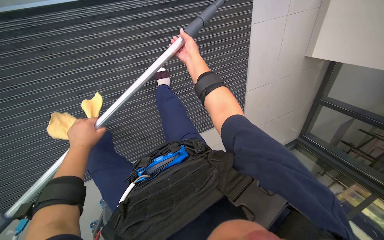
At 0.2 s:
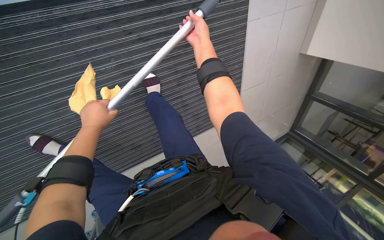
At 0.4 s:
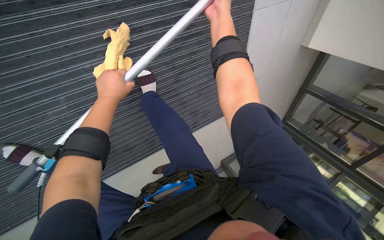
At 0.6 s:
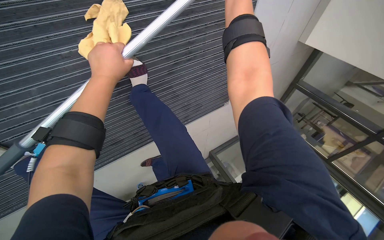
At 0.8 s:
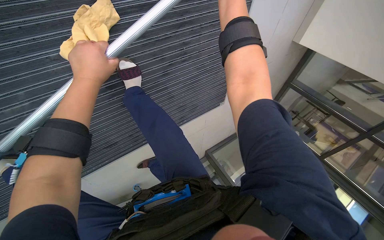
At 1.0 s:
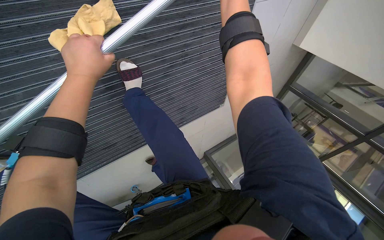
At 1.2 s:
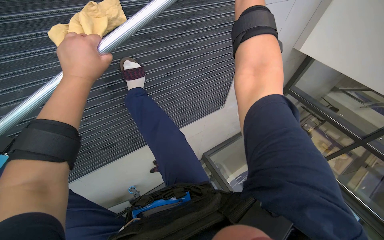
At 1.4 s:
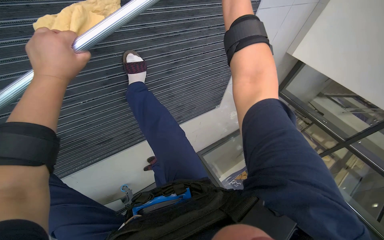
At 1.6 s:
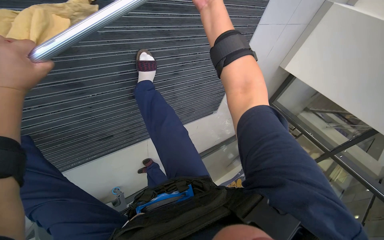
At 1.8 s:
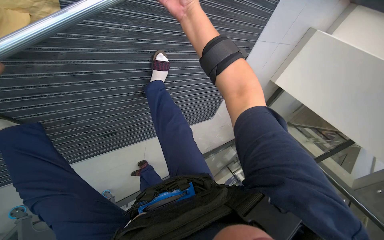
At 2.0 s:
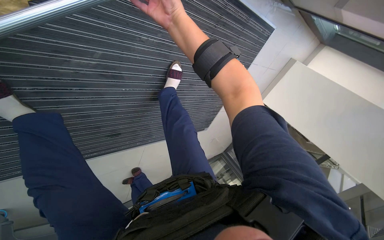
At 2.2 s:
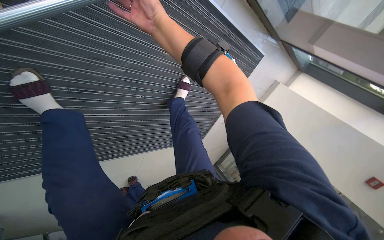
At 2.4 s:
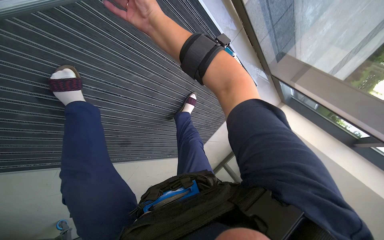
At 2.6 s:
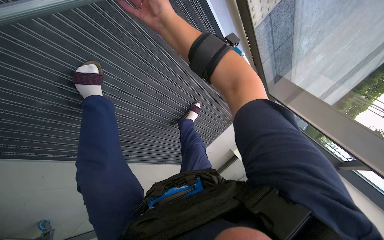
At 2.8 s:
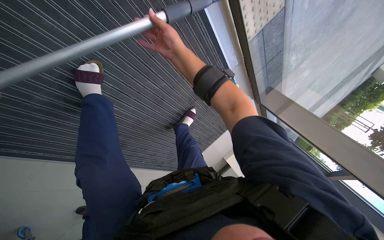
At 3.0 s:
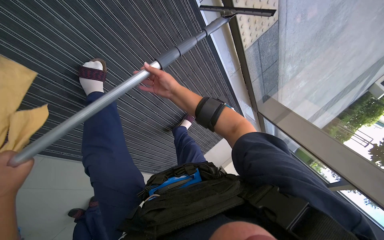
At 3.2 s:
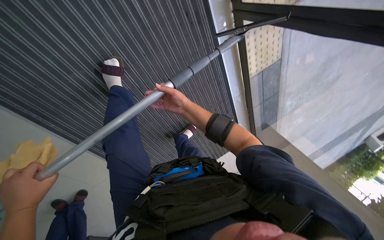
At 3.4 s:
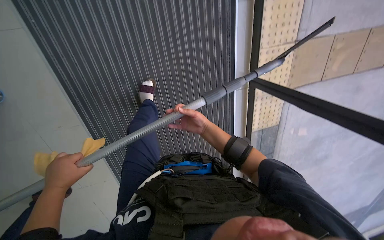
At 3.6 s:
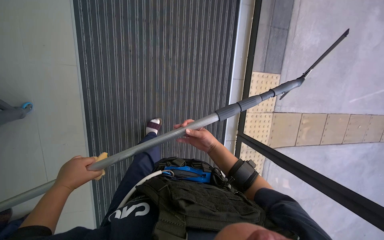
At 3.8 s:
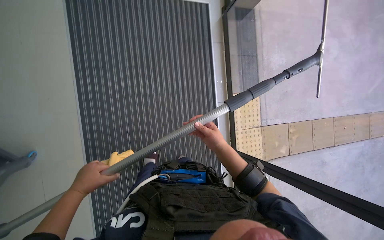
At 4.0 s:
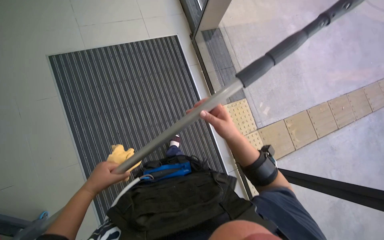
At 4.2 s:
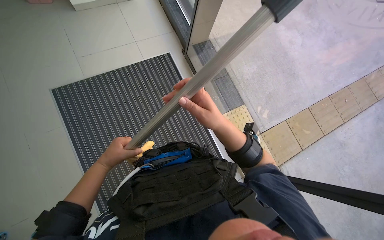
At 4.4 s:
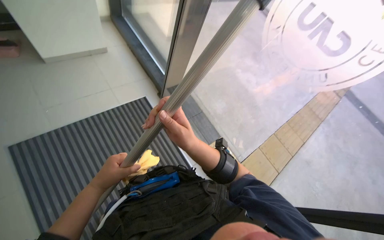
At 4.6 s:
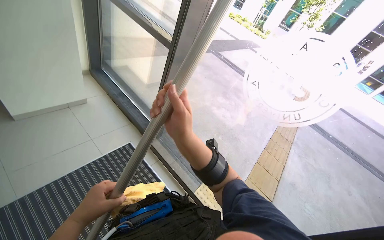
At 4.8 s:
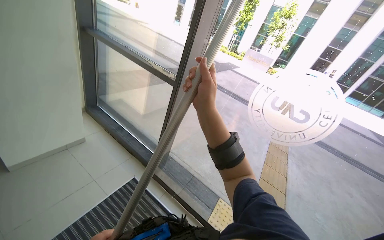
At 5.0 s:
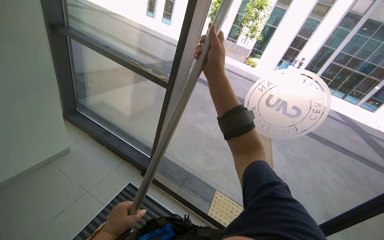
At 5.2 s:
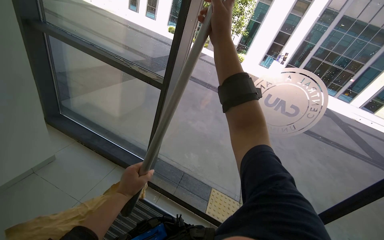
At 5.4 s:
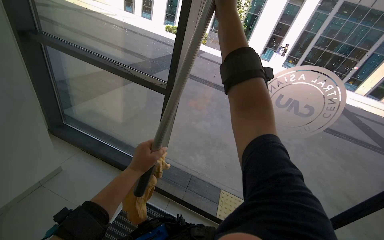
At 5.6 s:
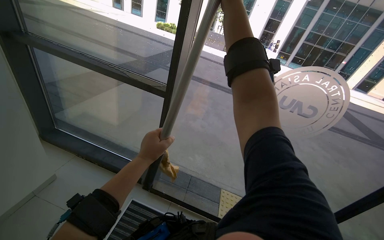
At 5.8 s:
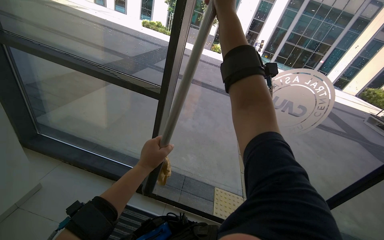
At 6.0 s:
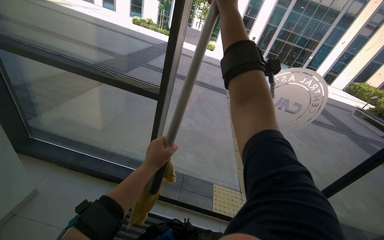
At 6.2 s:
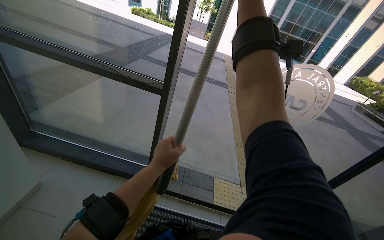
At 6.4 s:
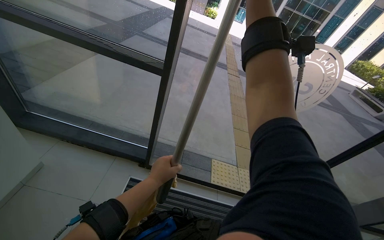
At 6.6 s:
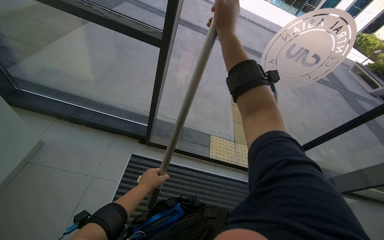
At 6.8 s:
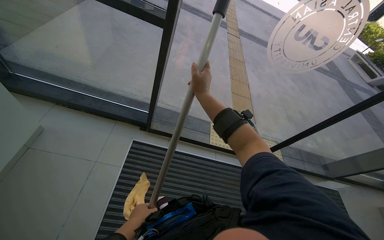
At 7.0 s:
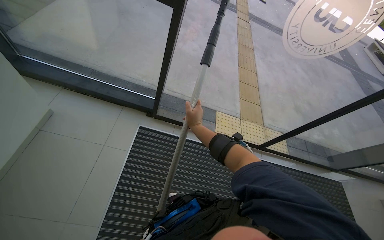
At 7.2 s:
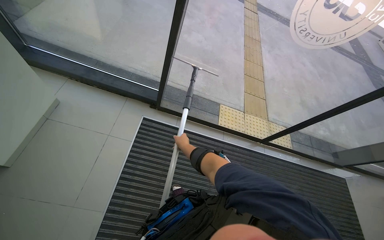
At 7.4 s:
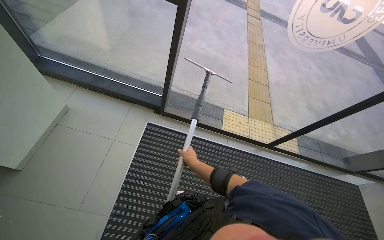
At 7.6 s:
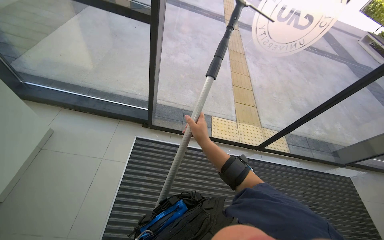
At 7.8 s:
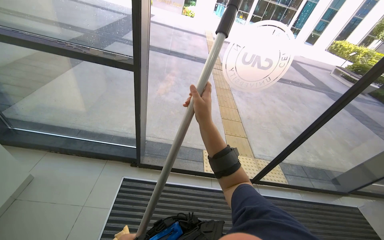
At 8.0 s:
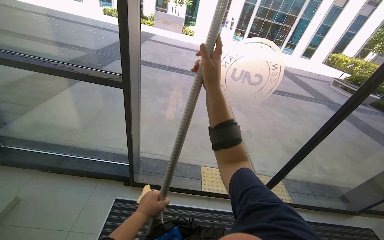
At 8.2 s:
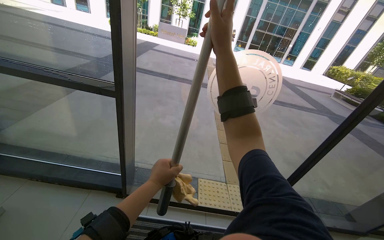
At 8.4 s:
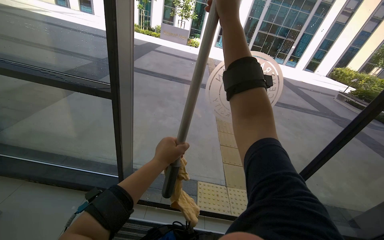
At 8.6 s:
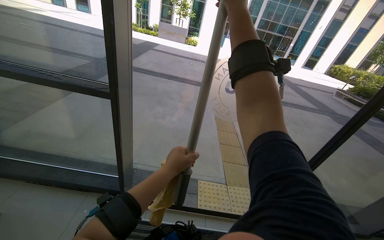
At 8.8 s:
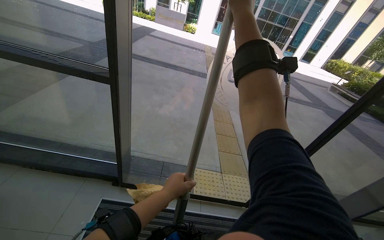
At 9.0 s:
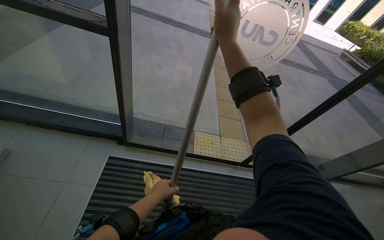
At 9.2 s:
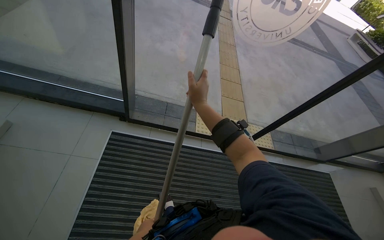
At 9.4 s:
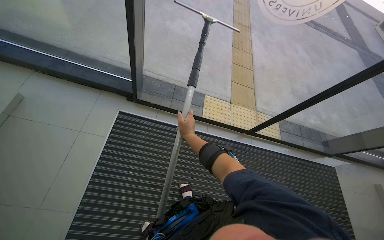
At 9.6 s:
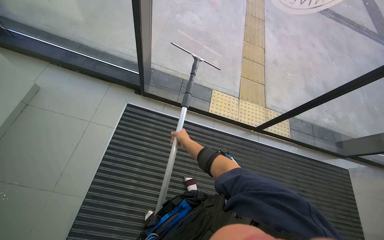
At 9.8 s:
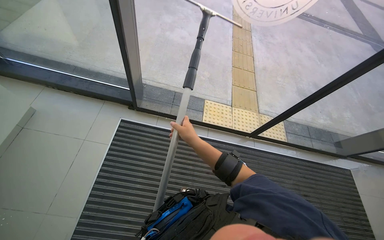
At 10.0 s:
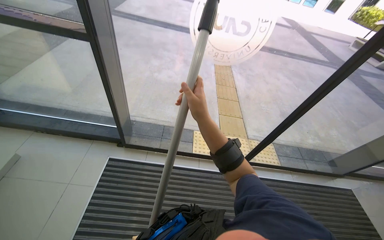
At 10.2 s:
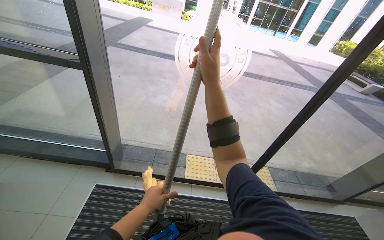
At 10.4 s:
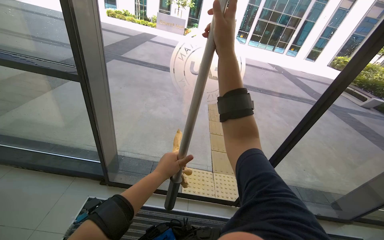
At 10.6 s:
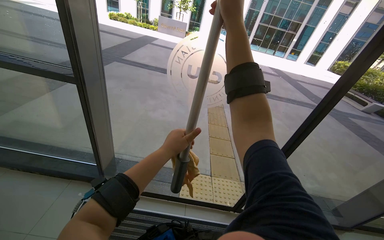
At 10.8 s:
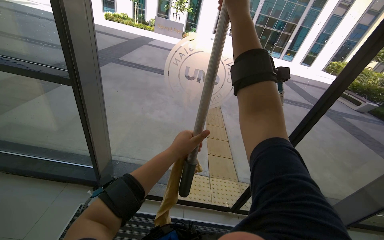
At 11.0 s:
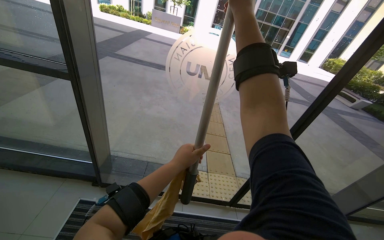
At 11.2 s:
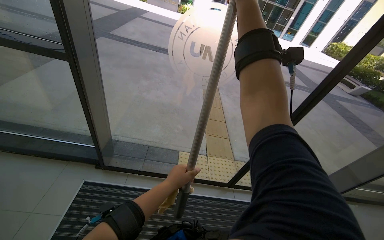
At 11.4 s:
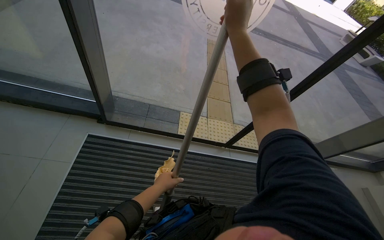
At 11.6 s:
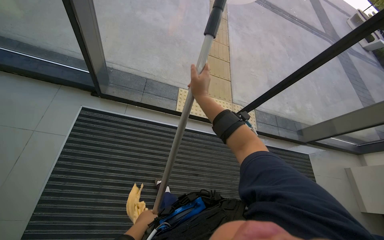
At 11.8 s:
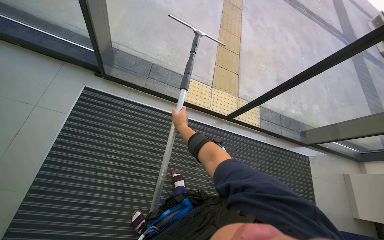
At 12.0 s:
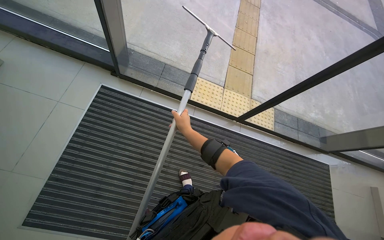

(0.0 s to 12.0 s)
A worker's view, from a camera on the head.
Job: cleaning windows.
The whole recording: Cleaning glass windows. The worker cleans the large glass windows using a squeegee on a long pole and a cloth.
0.0 s - 1.6 s: The camera travels roughly 40 cm. The camera is aimed roughly 25 degrees further to the right.
1.6 s - 3.0 s: The camera is carried some 80 cm. The camera is aimed some 30 degrees further to the right. The wearer looks about 35 degrees further upward.
3.0 s - 4.4 s: The camera pitches upward, by approximately 30 degrees. The right hand moves nearer to the camera, some 40 cm.
4.4 s - 6.0 s: The head rotates some 20 degrees to the right. The right hand travels up the picture by about 50 cm.
6.0 s - 7.6 s: The view tips downward by roughly 25 degrees. The right hand heads down the picture, covering approximately 60 cm.
7.6 s - 9.0 s: The right hand moves up the picture and to the right, some 50 cm.
9.0 s - 10.4 s: The view tilts about 15 degrees upward.
10.4 s - 12.0 s: The view tips downward by roughly 30 degrees.

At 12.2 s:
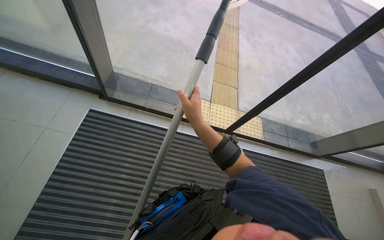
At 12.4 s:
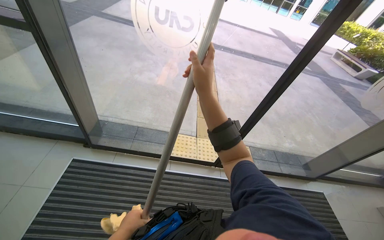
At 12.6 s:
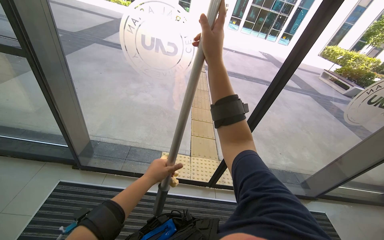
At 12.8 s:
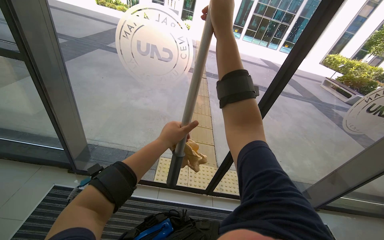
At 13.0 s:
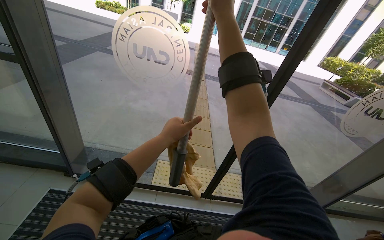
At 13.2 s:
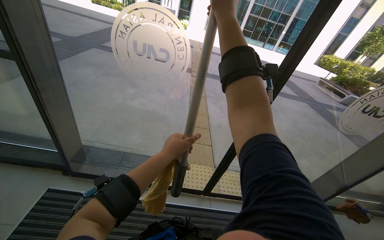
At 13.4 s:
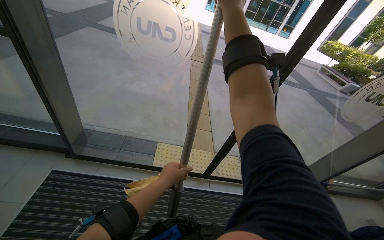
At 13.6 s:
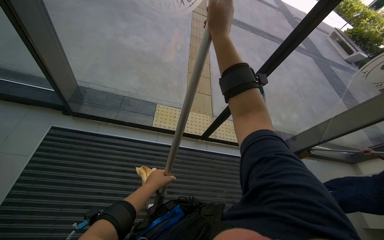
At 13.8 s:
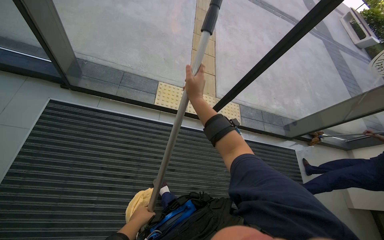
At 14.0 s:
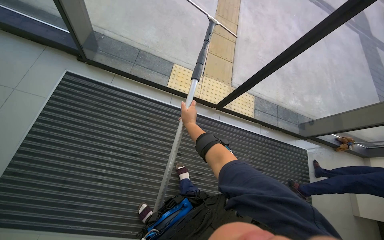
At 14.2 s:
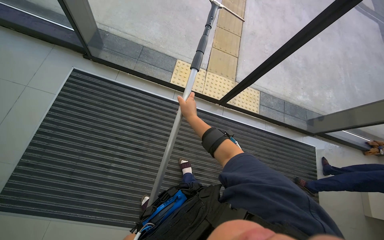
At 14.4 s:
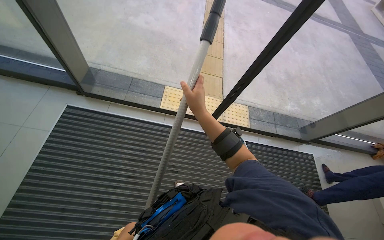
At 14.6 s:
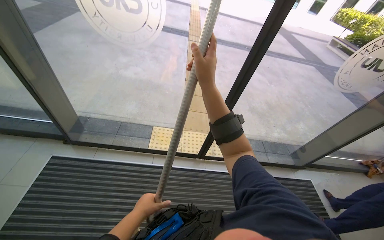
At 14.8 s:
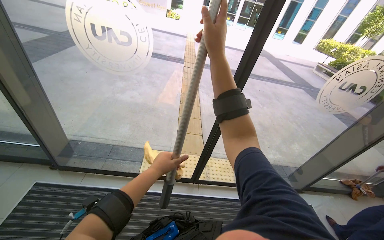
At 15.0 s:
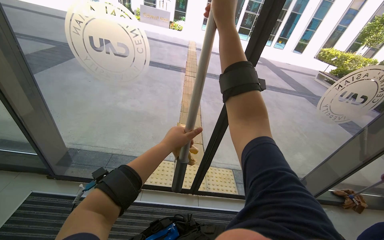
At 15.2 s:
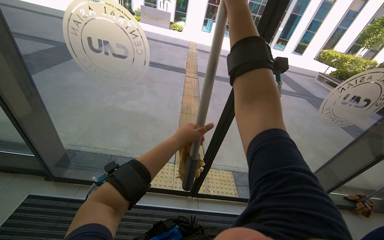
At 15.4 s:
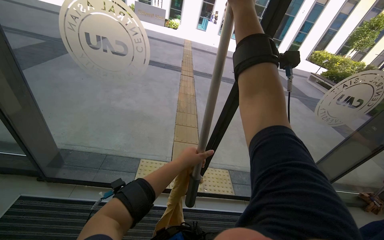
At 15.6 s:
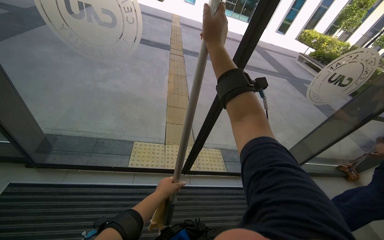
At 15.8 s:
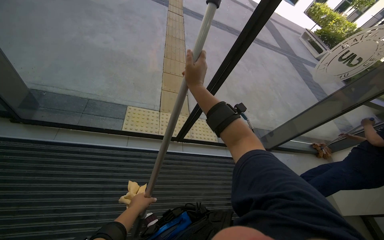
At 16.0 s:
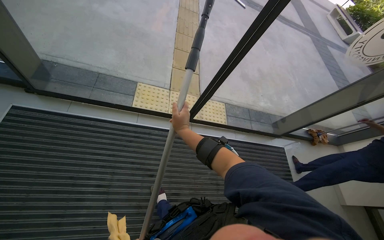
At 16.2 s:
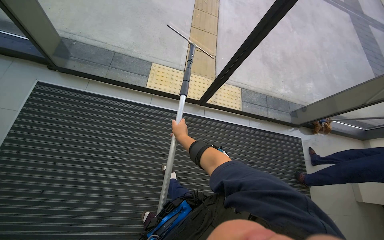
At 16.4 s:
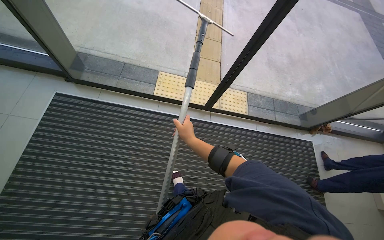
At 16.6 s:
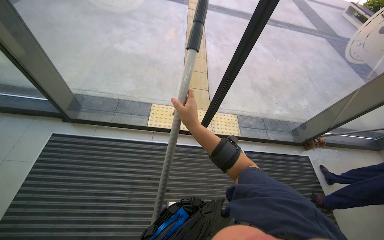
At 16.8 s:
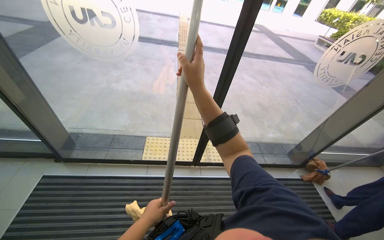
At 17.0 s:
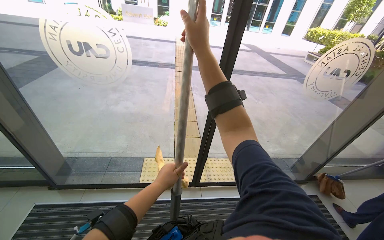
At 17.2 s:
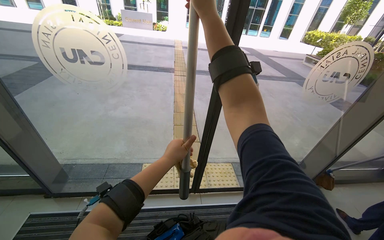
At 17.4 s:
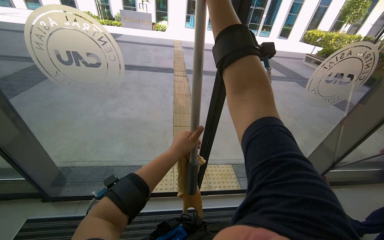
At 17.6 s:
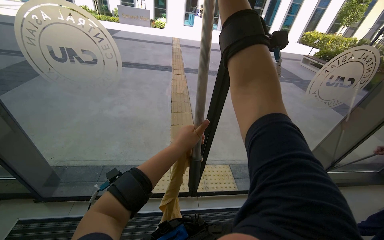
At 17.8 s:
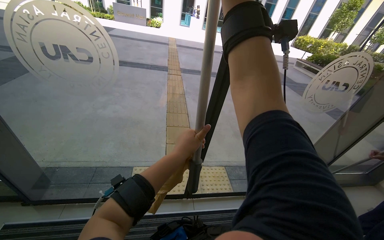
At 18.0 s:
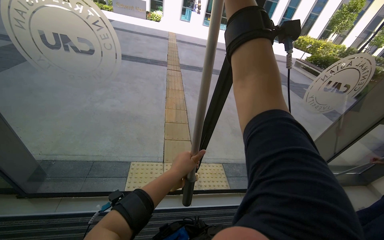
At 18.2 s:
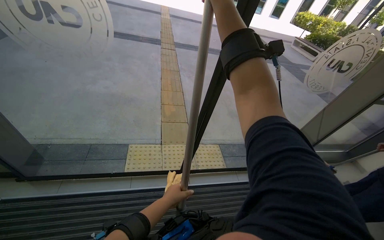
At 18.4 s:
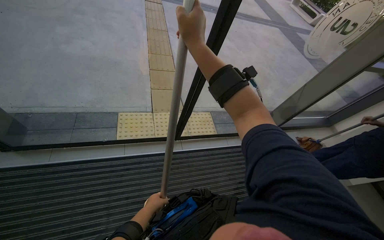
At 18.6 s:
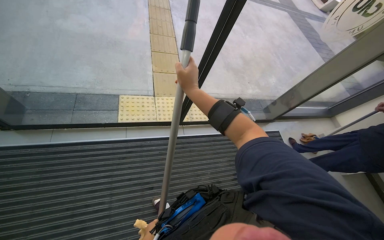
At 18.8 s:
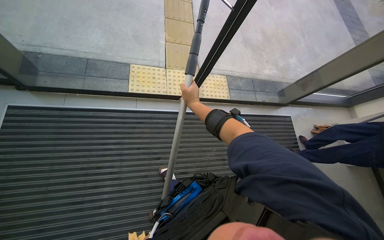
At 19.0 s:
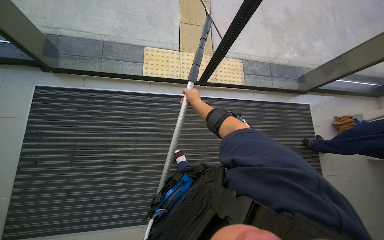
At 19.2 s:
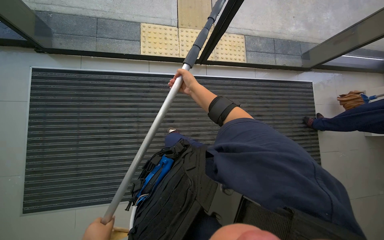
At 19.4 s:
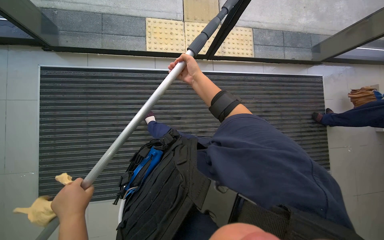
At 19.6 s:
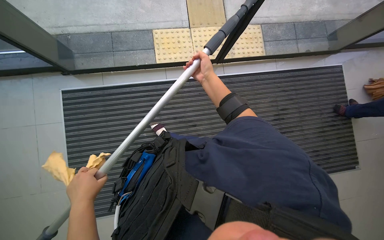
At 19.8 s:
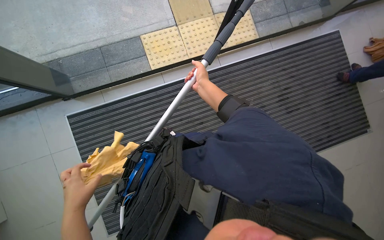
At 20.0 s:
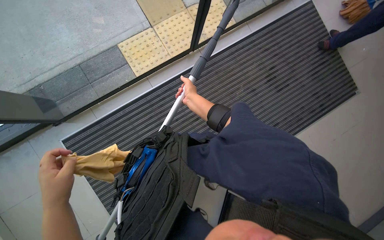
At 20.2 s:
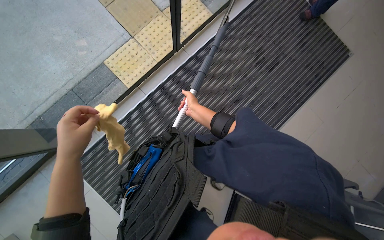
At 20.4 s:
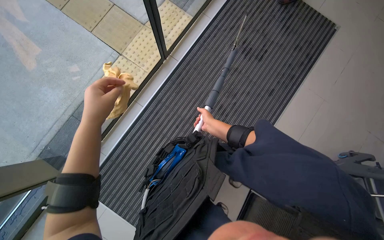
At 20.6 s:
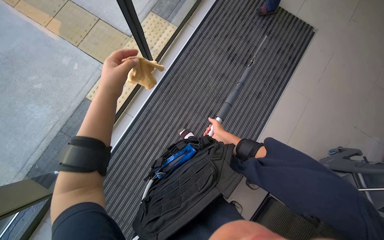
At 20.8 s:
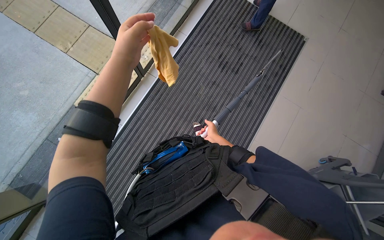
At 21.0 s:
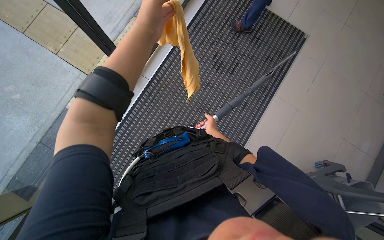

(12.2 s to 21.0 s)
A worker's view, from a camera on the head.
Job: cleaning windows.
The whole recording: Cleaning glass windows. The worker cleans the large glass windows using a squeegee on a long pole and a cloth.
13.6 s - 15.2 s: The view tips upward by approximately 20 degrees.
15.2 s - 16.6 s: The wearer looks about 20 degrees further downward. The right hand is displaced down the picture and to the left by approximately 50 cm.
16.6 s - 18.0 s: The wearer looks approximately 20 degrees further upward.
18.0 s - 19.6 s: The camera pitches downward, by about 50 degrees.
19.6 s - 21.0 s: The scene turns some 50 degrees counterclockwise in the picture.
